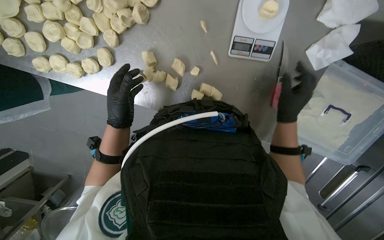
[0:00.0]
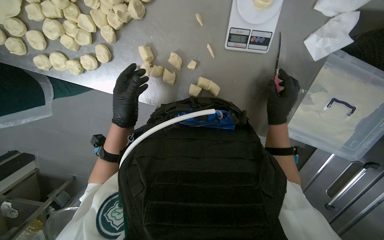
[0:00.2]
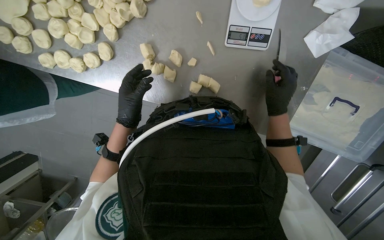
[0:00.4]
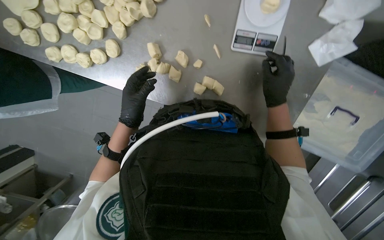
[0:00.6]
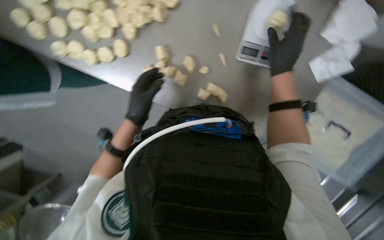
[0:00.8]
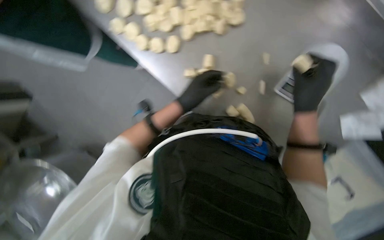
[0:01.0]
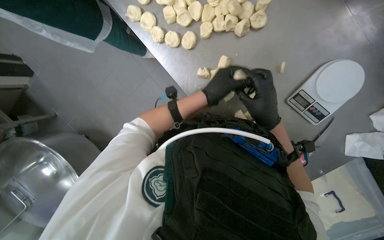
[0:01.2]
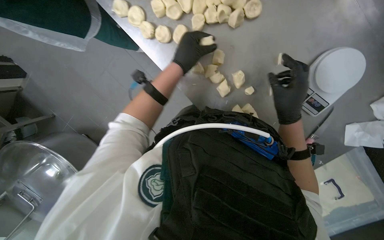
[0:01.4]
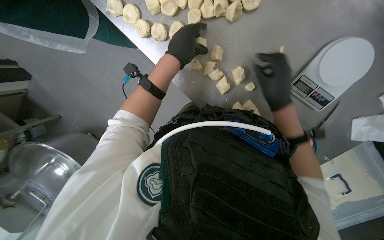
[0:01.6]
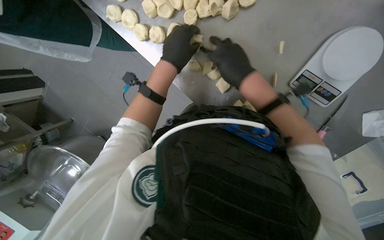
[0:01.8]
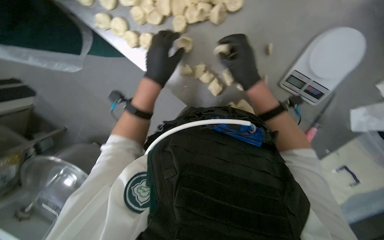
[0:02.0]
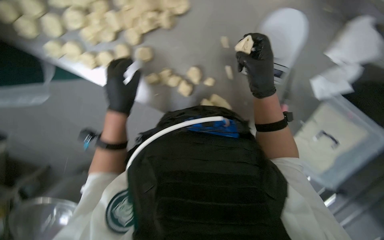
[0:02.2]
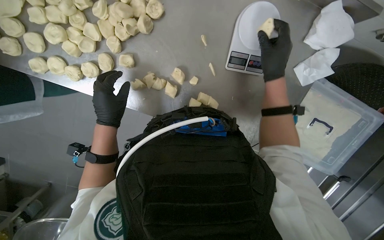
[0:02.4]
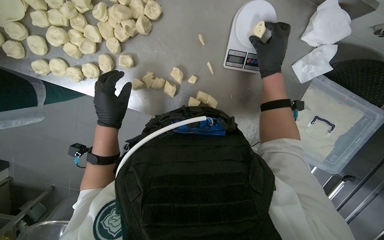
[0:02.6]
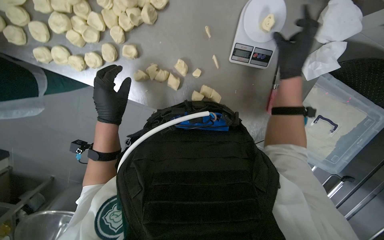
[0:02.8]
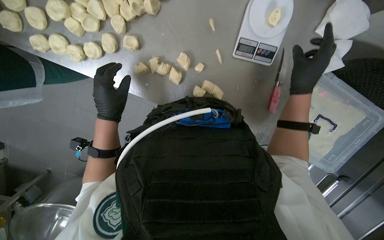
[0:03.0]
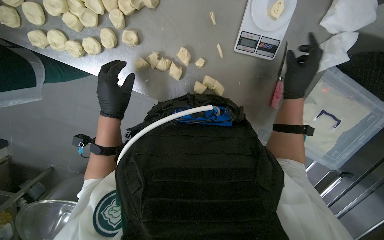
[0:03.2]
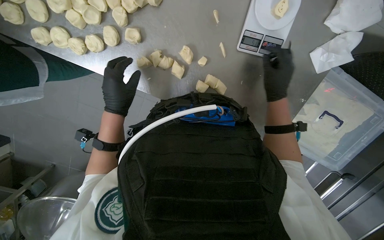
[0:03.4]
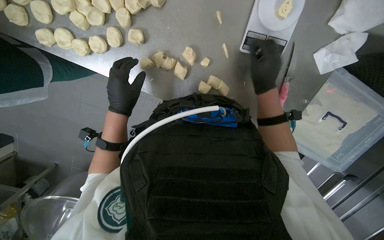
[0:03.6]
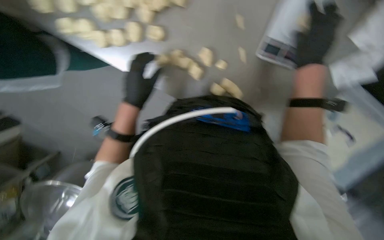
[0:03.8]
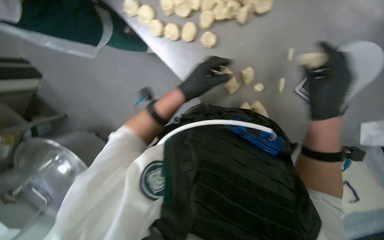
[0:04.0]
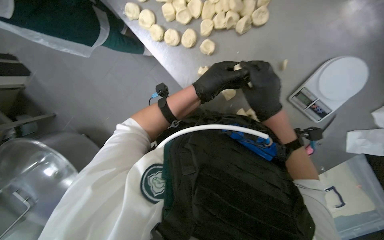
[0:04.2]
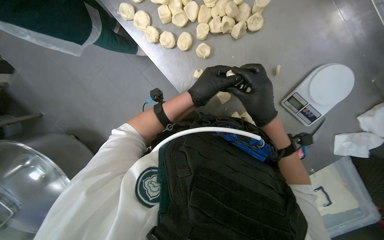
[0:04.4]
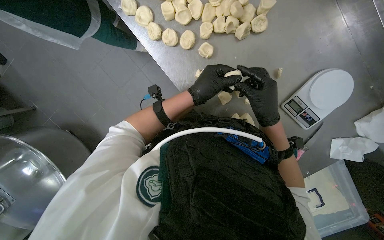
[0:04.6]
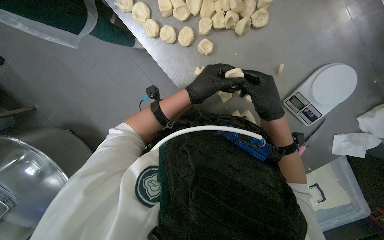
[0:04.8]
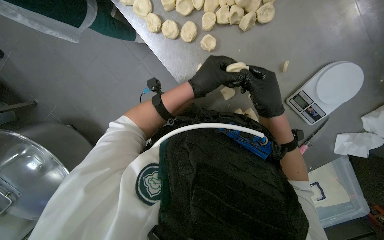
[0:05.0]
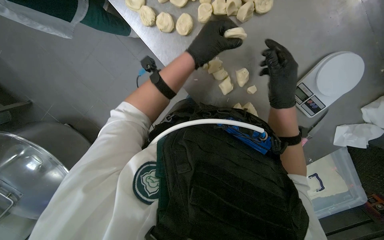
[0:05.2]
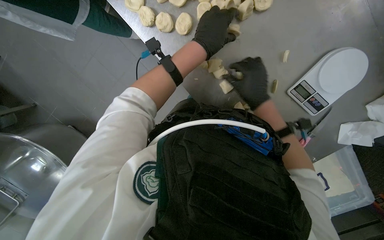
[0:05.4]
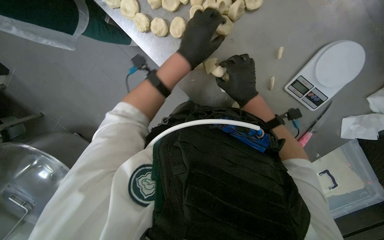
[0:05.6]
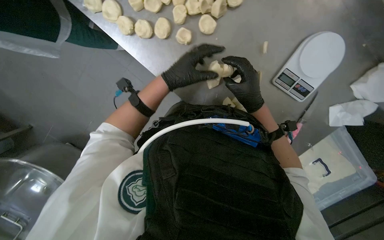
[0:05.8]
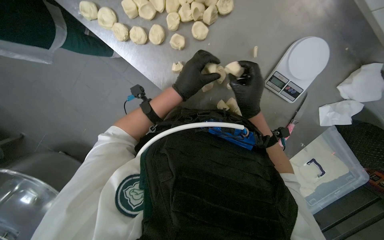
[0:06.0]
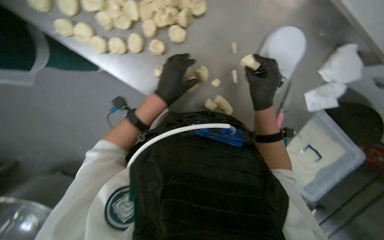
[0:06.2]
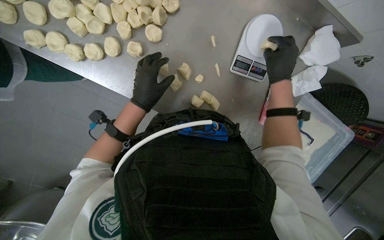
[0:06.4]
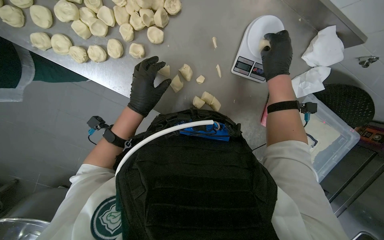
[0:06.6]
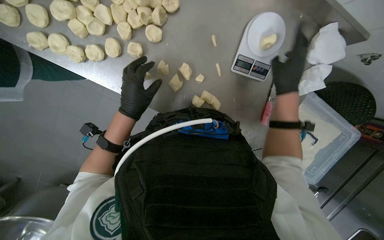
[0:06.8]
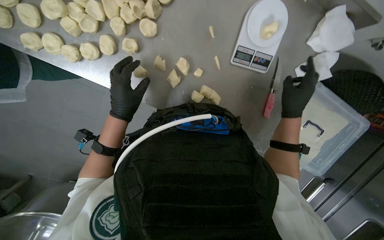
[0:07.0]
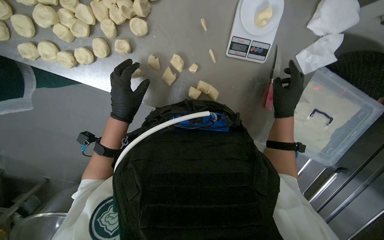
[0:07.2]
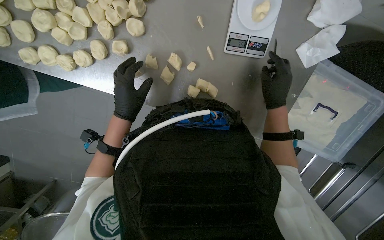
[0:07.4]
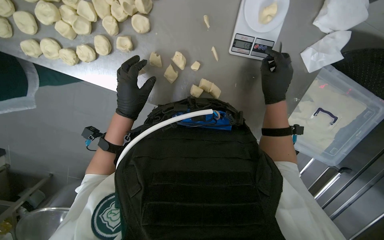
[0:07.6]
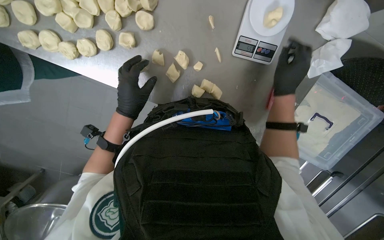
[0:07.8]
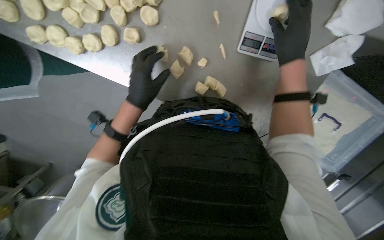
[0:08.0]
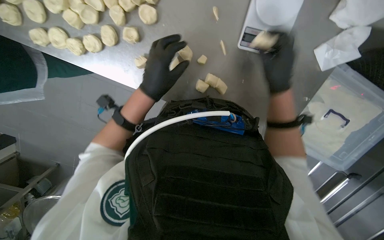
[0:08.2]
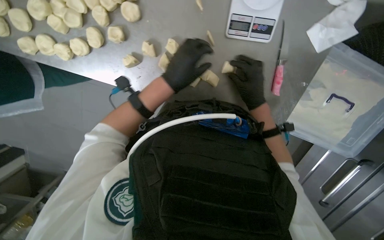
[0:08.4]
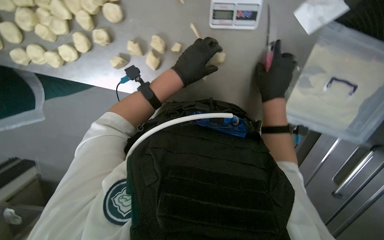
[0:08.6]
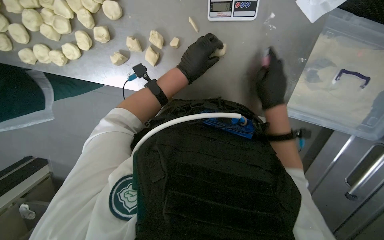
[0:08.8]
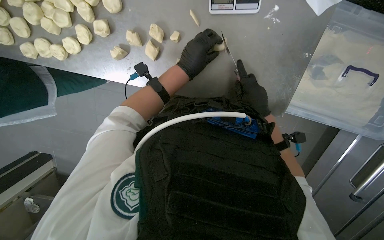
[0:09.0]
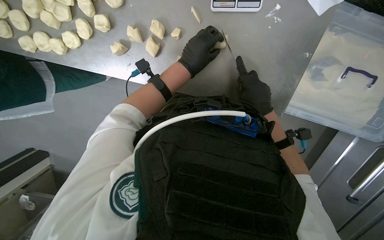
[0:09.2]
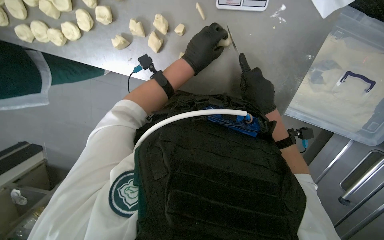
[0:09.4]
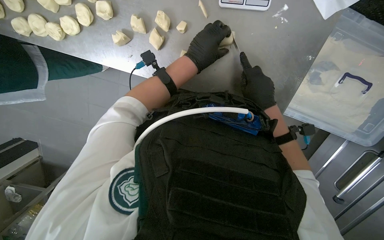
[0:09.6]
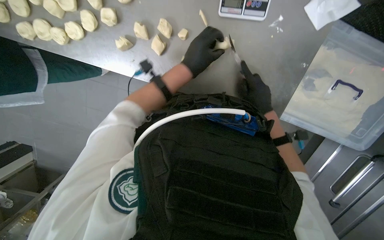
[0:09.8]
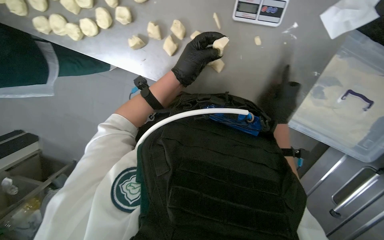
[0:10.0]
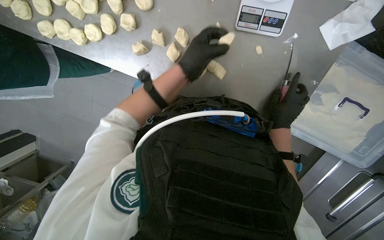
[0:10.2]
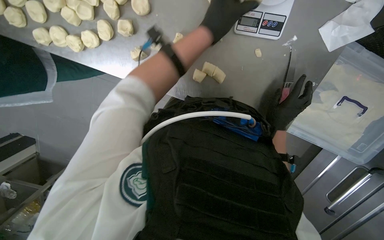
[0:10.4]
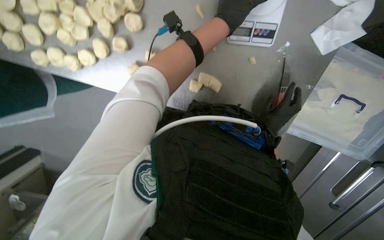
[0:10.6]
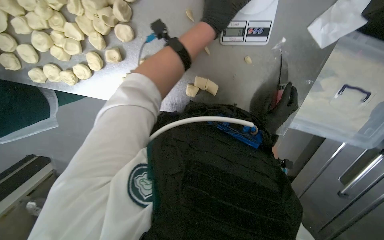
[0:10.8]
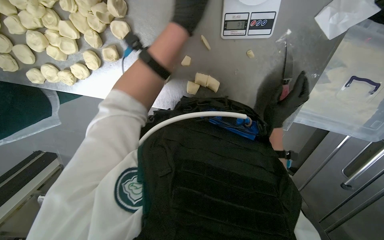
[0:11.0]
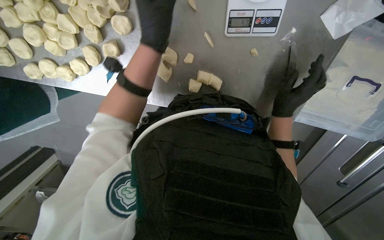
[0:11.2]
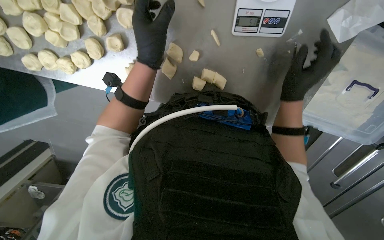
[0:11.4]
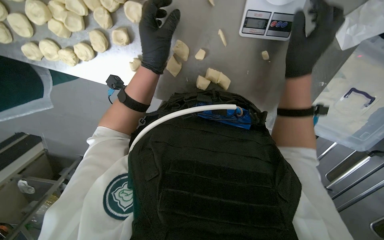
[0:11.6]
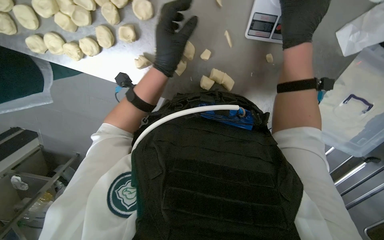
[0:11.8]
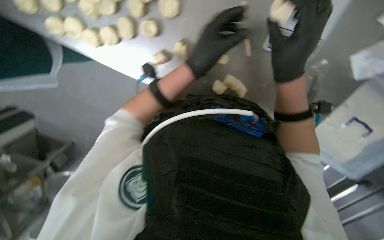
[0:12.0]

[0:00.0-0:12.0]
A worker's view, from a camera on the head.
Job: preparing food.
The whole recording: Weighing and shaping dough portions. The worker weighs individual dough pieces on a scale and shapes them.
0:00.0 to 0:01.6: Everything in view rotates some 30 degrees clockwise.
0:01.6 to 0:03.0: The right hand goes about 25 cm to the right. Meanwhile the left hand goes roughly 10 cm down the picture.
0:03.0 to 0:04.4: Everything in view rotates approximately 25 degrees clockwise.
0:04.4 to 0:06.0: The hands stay close to where they were, moving slightly.
0:06.0 to 0:07.6: The right hand is displaced to the right by roughly 15 cm.
0:07.6 to 0:09.0: The right hand moves roughly 10 cm up the picture and comes back. Meanwhile the left hand heads to the right, covering about 25 cm.
0:09.0 to 0:10.4: The left hand goes approximately 15 cm up the picture and nearer to the camera.
0:10.4 to 0:12.0: The right hand shifts some 30 cm to the left, up the picture and nearer to the camera.

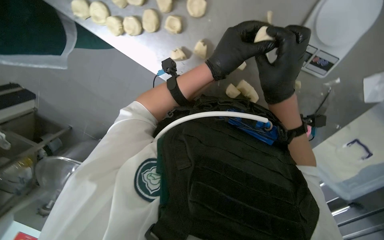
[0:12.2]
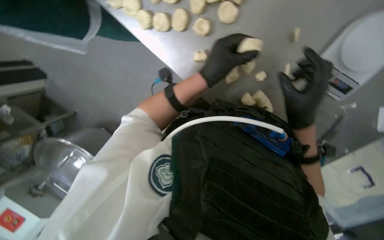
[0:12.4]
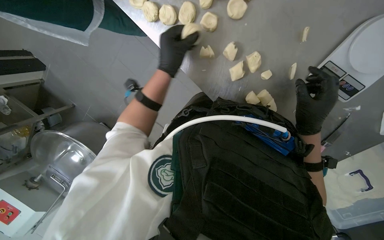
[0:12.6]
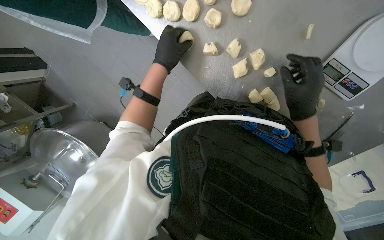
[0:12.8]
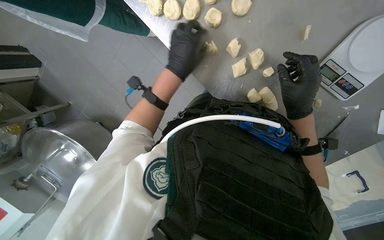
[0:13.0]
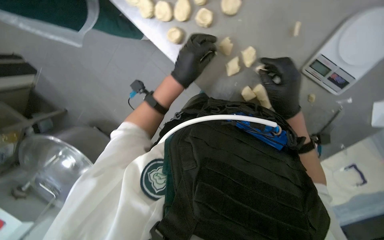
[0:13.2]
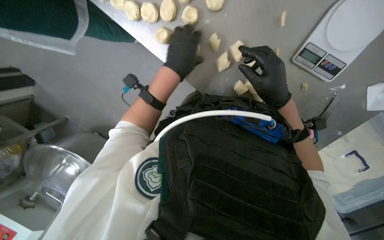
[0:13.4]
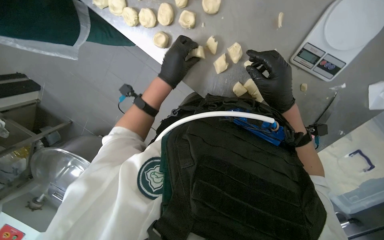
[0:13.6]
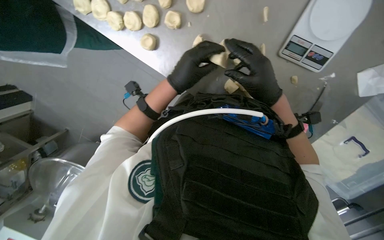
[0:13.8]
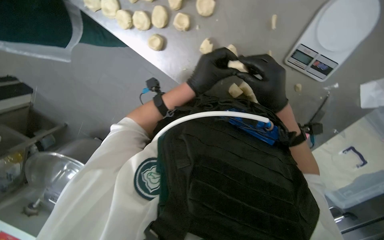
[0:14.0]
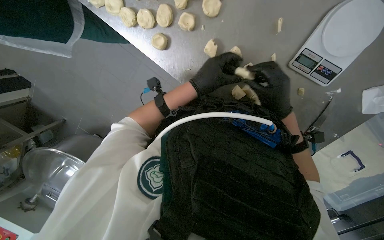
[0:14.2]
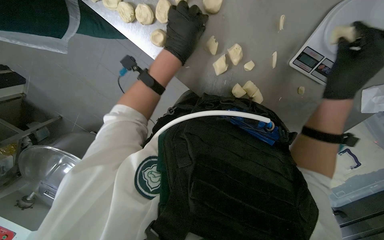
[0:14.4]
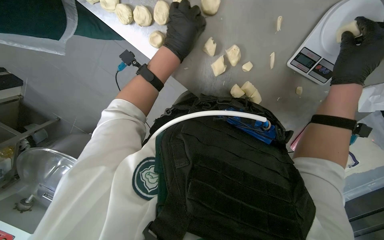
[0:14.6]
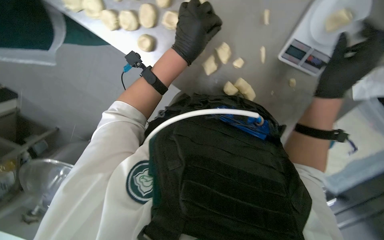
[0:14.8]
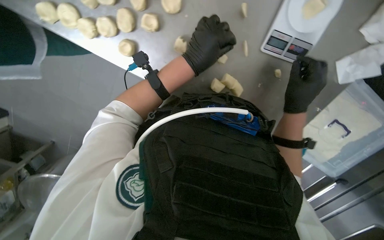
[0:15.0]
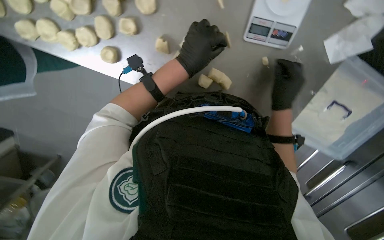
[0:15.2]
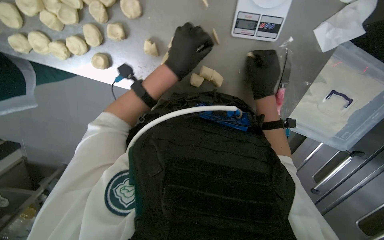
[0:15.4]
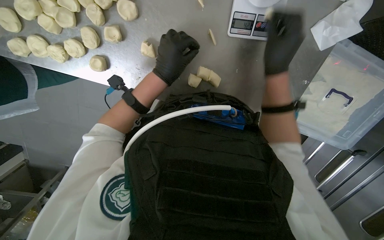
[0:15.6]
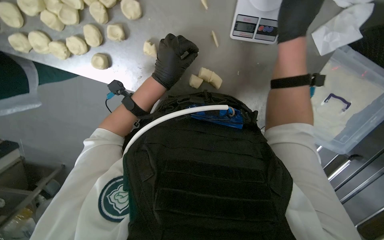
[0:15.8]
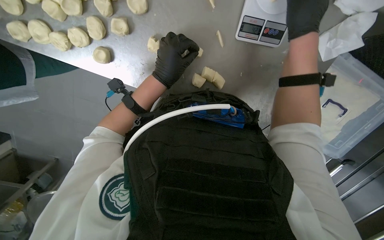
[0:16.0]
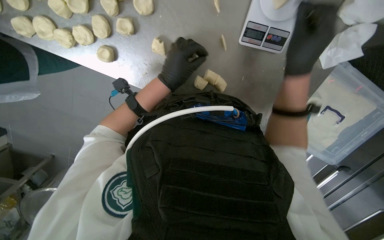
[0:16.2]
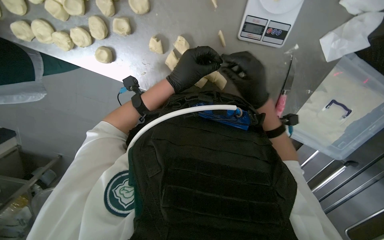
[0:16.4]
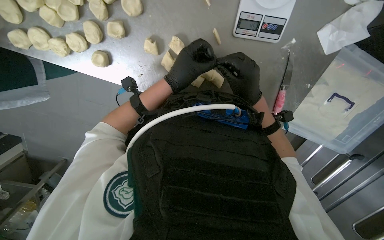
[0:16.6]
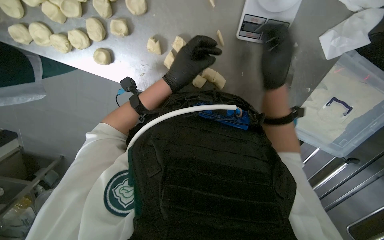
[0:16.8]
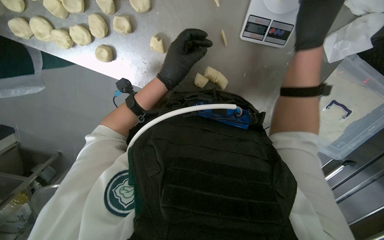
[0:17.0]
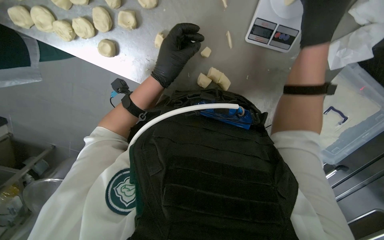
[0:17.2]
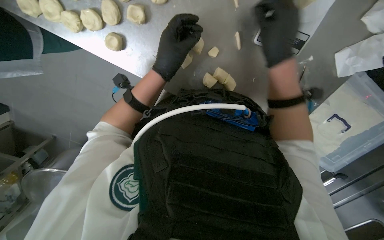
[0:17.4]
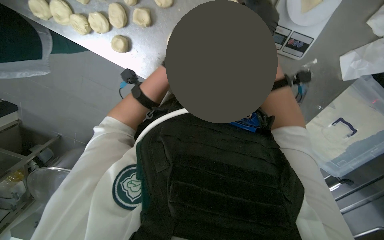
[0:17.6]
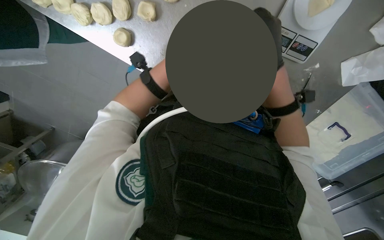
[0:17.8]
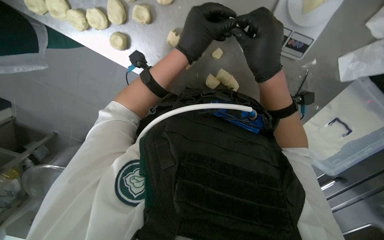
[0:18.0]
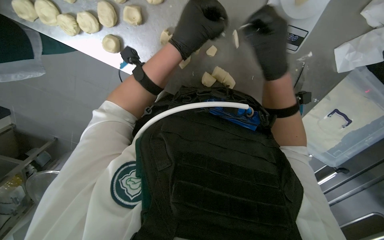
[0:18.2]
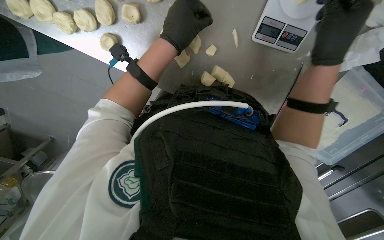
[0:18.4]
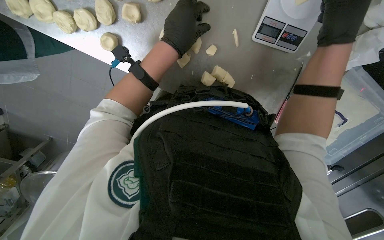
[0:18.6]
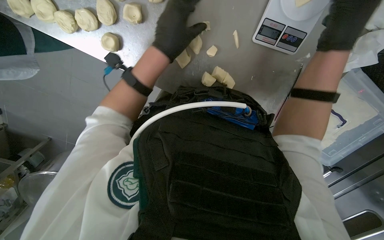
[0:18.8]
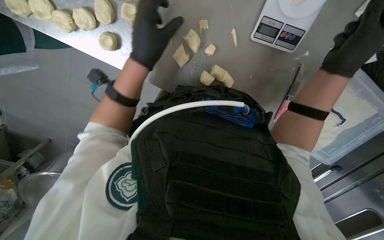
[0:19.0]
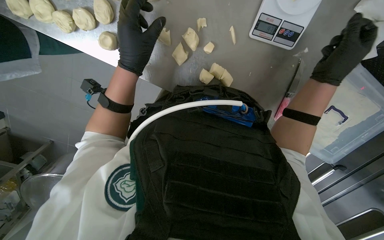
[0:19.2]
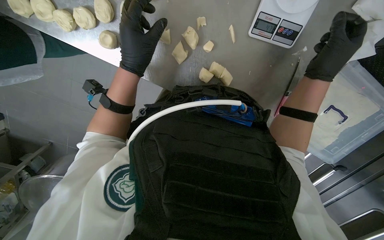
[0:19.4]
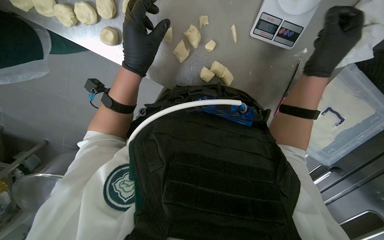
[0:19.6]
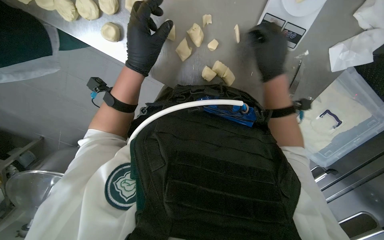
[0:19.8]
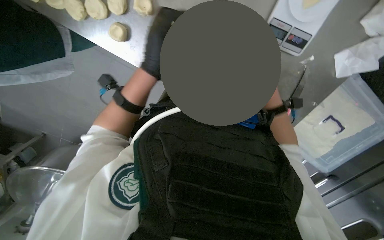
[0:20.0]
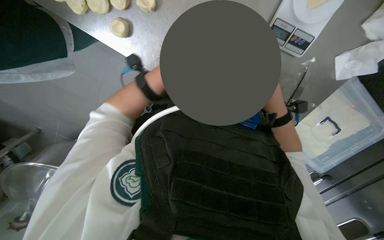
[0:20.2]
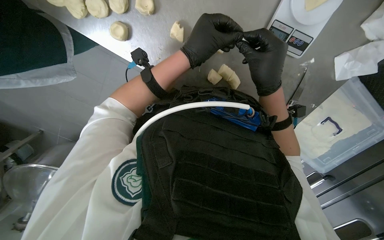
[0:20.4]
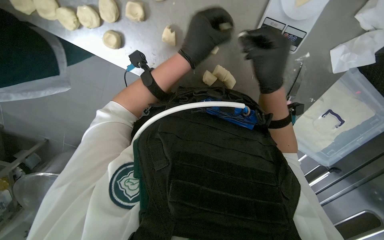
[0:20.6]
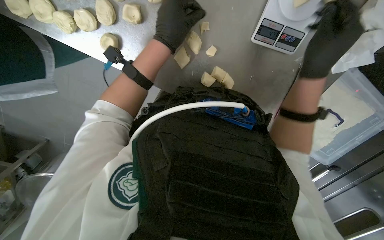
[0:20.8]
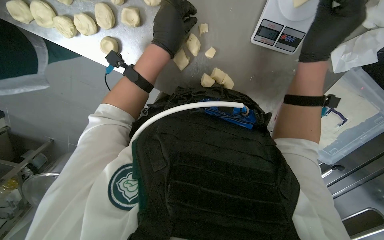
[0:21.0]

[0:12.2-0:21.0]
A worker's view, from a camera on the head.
Job: preparing food.
The whole recording: Weighing and shaping dough portions. The worker weighs individual dough pieces on a scale and shapes them.
0:12.2 to 0:13.6: The left hand goes some 15 cm to the left.
0:13.6 to 0:15.2: The left hand heads to the right, covering roughly 15 cm. The right hand moves approximately 15 cm to the right and comes back.
0:15.2 to 0:16.6: The right hand reaches approximately 20 cm up the picture, then returns.
0:16.6 to 0:18.0: The right hand moves nearer to the camera, some 10 cm, and goes up the picture and returns, some 15 cm each way.
0:18.0 to 0:19.6: The right hand moves to the right, approximately 15 cm, while the left hand goes approximately 10 cm to the left.
0:19.6 to 0:21.0: The right hand goes to the left and returns, approximately 15 cm each way.
